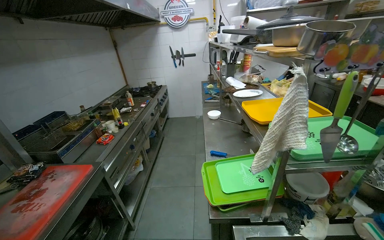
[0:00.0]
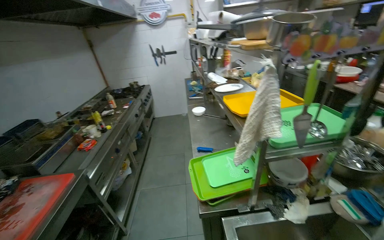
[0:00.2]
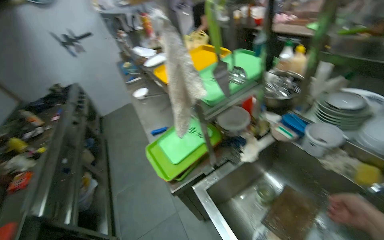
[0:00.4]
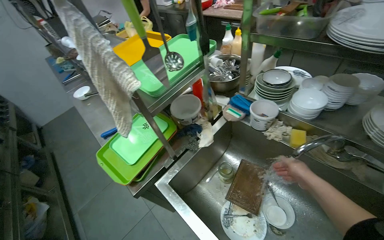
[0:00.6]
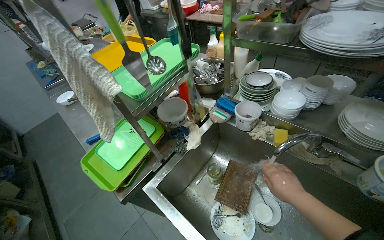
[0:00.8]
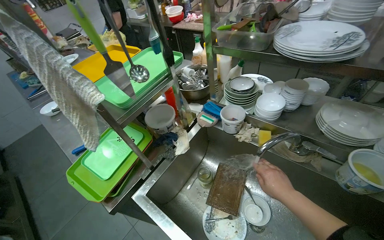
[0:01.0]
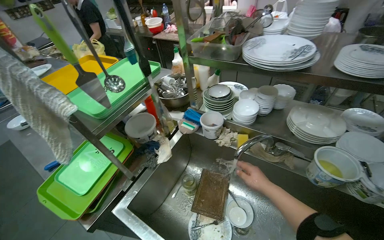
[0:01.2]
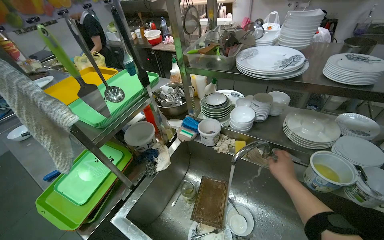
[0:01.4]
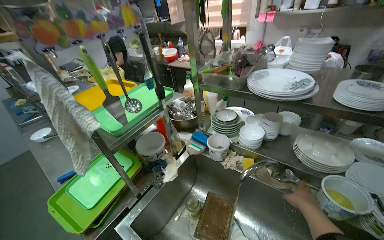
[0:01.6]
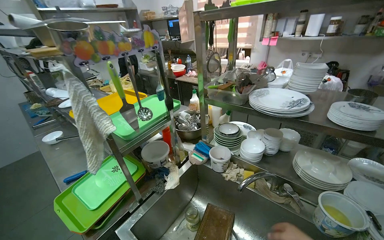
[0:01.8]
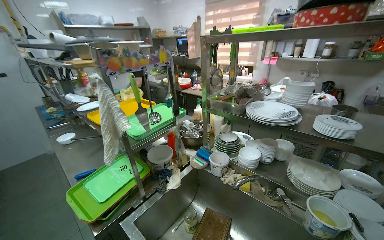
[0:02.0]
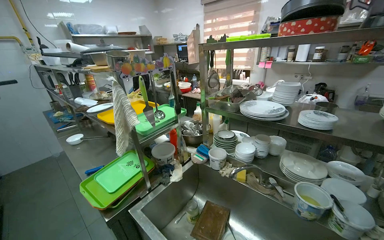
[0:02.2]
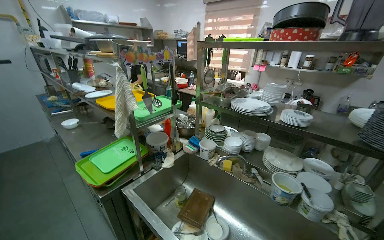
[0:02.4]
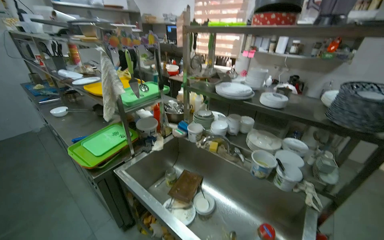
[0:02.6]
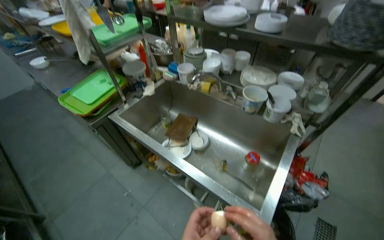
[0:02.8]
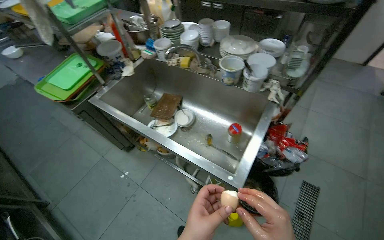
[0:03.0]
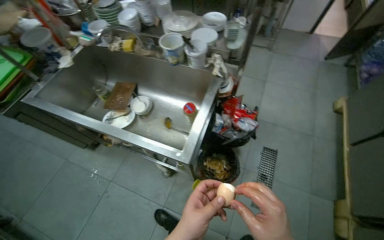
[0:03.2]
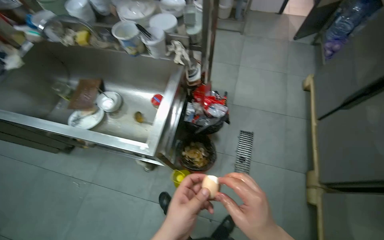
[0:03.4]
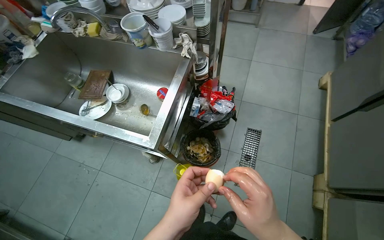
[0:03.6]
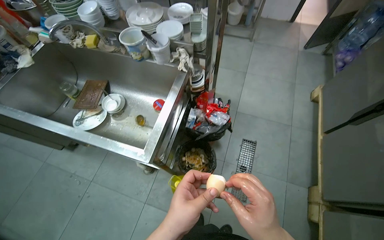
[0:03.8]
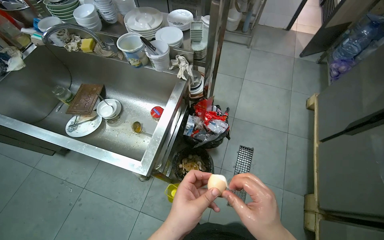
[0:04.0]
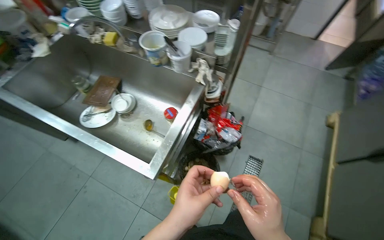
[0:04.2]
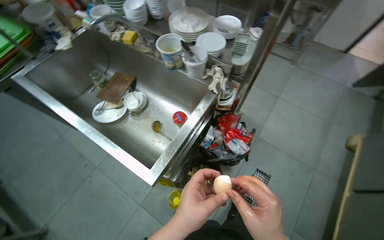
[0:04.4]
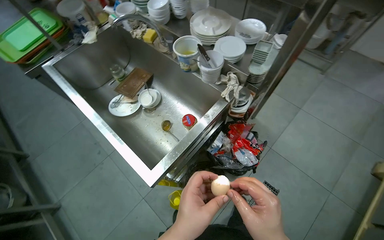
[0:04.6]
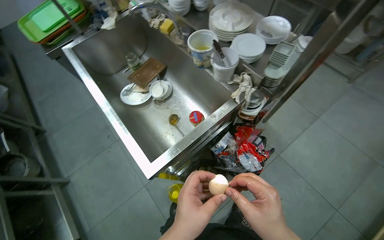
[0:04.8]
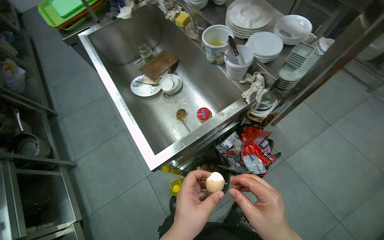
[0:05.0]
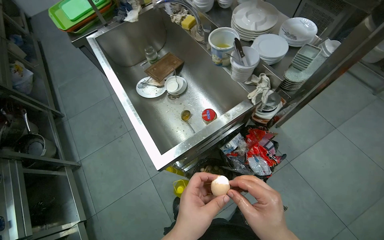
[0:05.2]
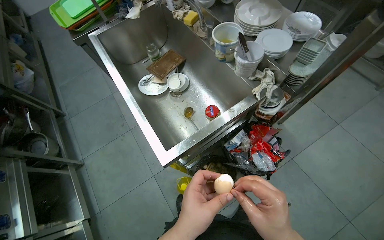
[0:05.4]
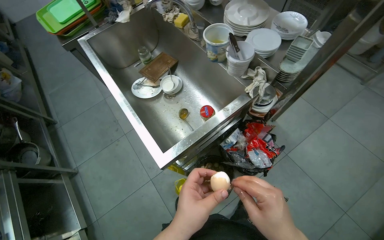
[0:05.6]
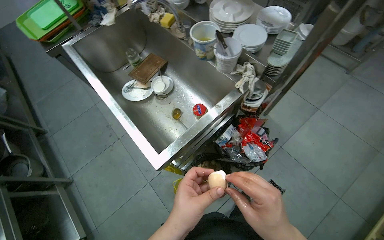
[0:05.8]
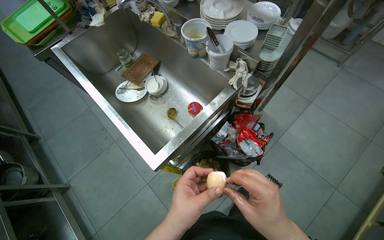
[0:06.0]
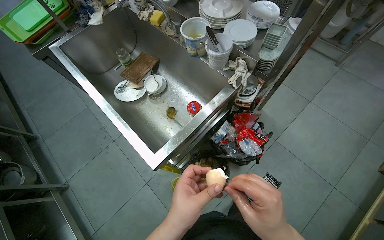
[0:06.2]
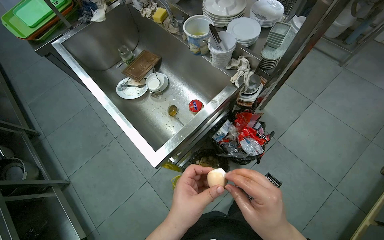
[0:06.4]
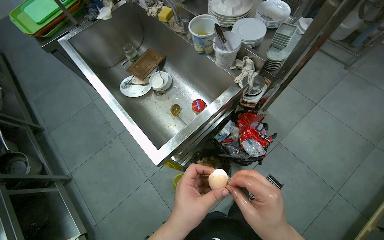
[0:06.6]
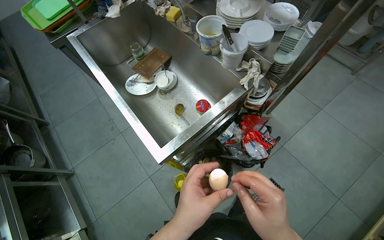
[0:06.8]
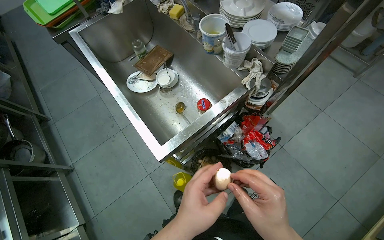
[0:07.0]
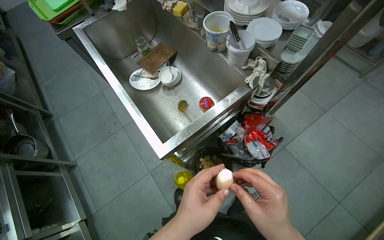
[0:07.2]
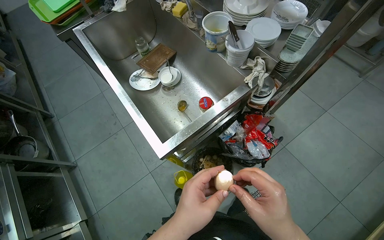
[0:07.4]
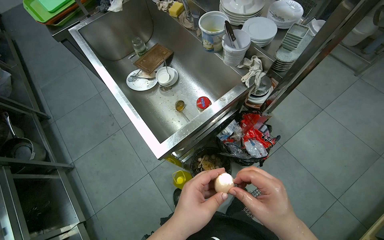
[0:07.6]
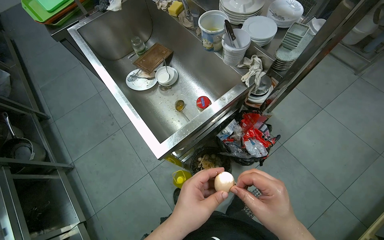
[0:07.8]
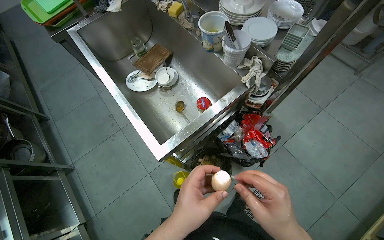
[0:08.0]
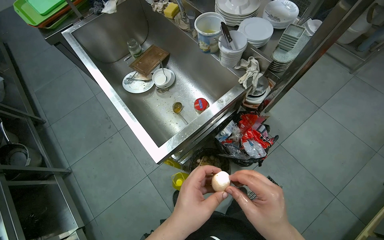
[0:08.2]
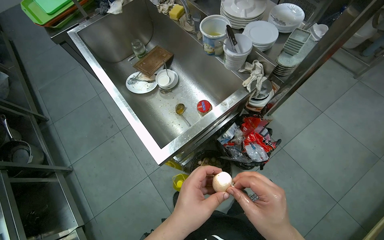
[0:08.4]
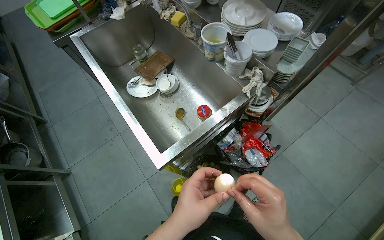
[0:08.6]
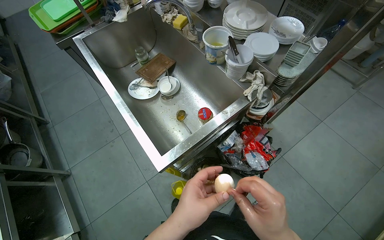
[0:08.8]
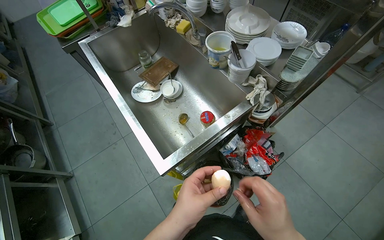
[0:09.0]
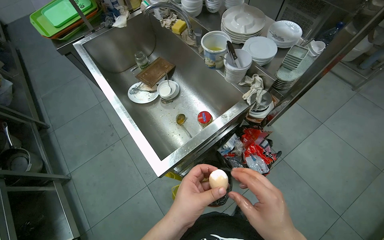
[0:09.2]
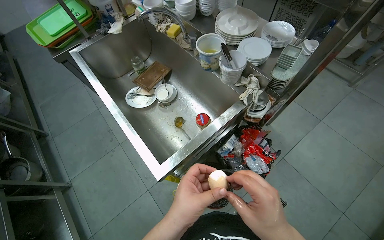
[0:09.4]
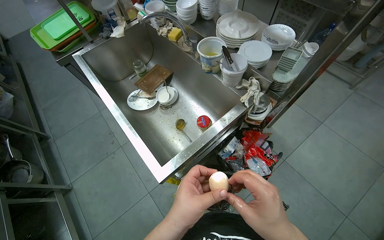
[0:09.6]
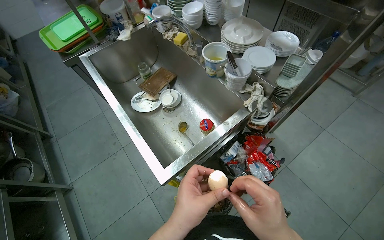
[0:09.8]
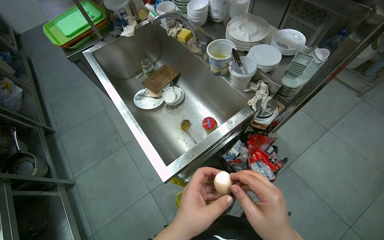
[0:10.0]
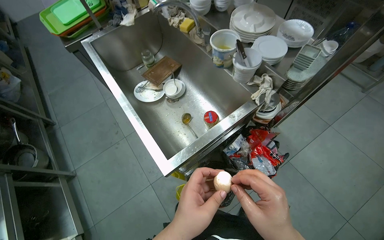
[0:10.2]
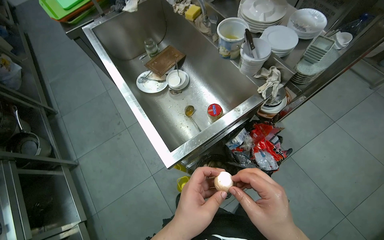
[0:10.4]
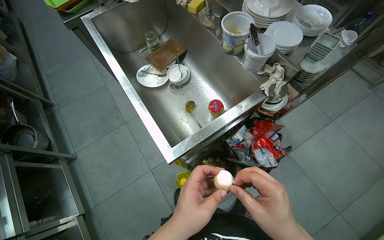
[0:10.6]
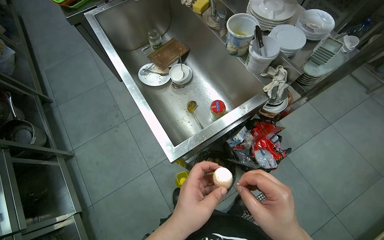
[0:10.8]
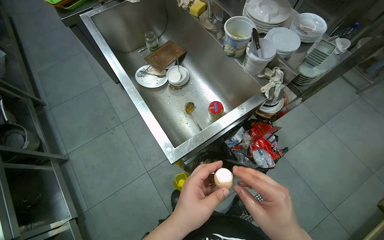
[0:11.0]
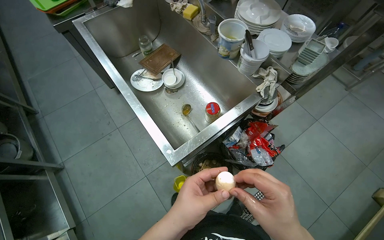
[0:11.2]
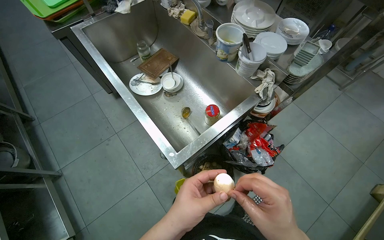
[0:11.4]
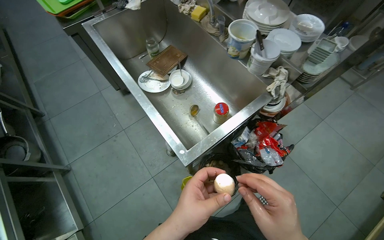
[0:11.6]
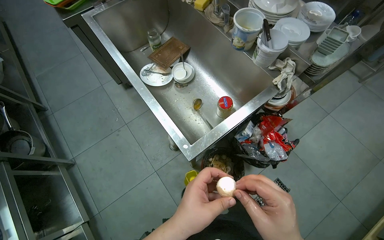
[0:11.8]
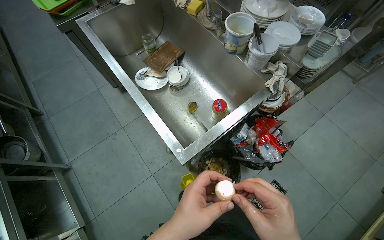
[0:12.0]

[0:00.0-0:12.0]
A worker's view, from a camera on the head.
Job: preparing food.
The whole recording: Peeling and washing a boiled egg. The worker peels the shell off a boiled egg and then washes it under running water.
0:00.0 to 0:01.6: The head turns to the right by roughly 55 degrees.
0:01.6 to 0:03.0: The head travels about 60 cm. The view tilts roughly 20 degrees downward.

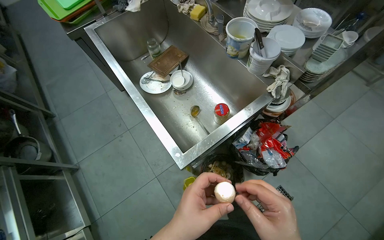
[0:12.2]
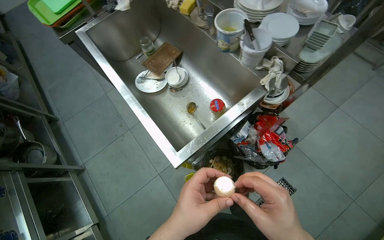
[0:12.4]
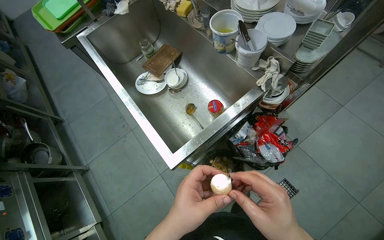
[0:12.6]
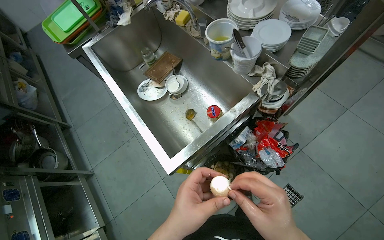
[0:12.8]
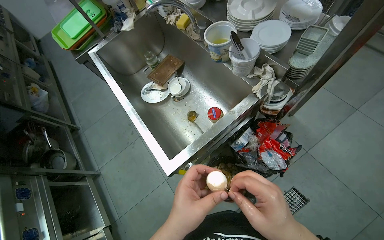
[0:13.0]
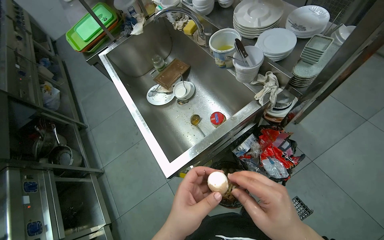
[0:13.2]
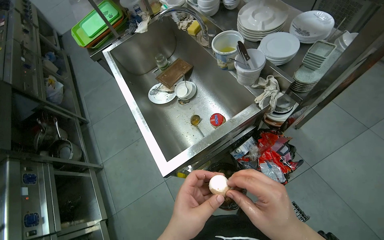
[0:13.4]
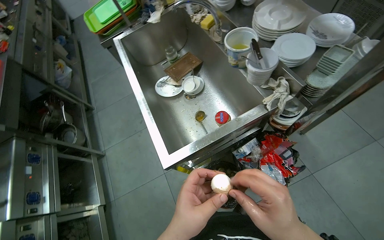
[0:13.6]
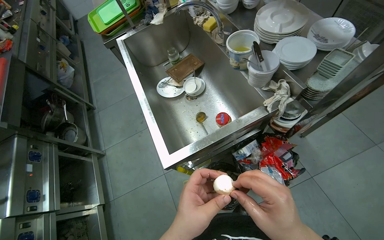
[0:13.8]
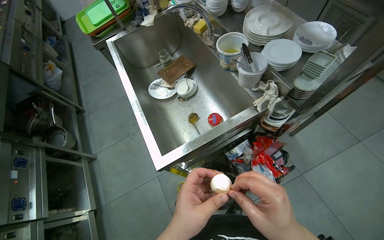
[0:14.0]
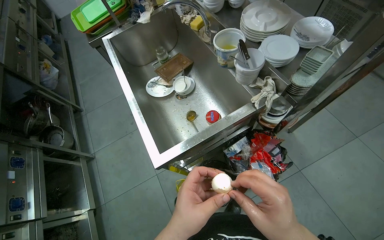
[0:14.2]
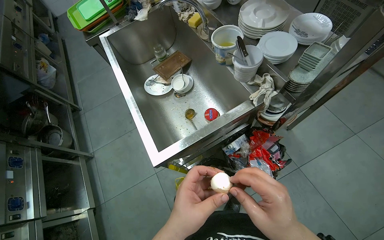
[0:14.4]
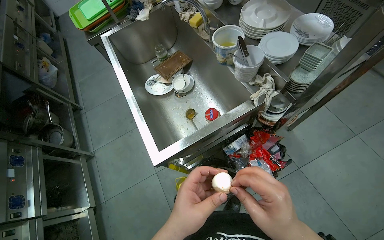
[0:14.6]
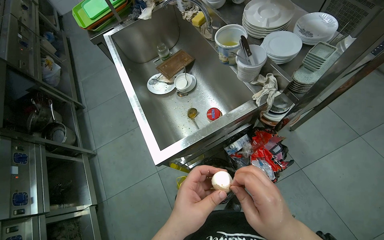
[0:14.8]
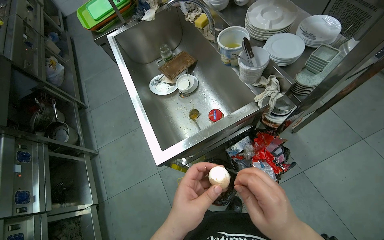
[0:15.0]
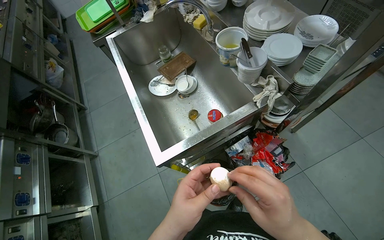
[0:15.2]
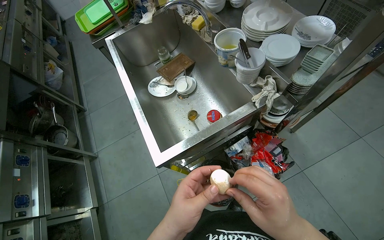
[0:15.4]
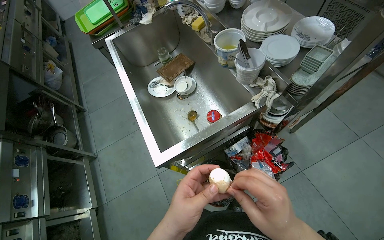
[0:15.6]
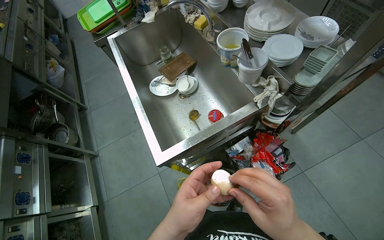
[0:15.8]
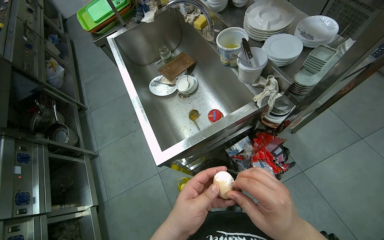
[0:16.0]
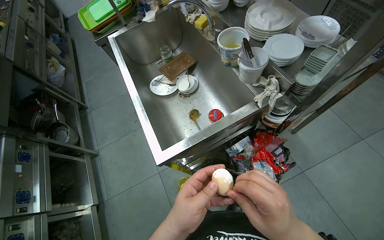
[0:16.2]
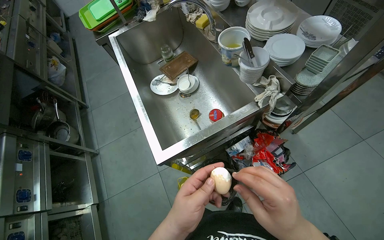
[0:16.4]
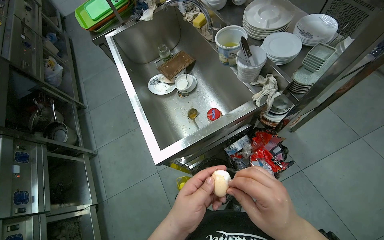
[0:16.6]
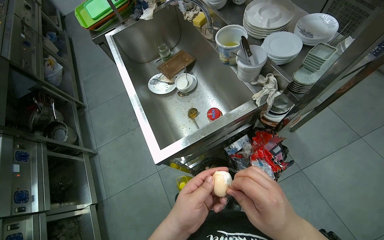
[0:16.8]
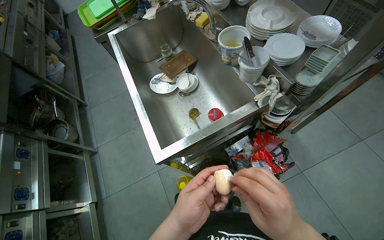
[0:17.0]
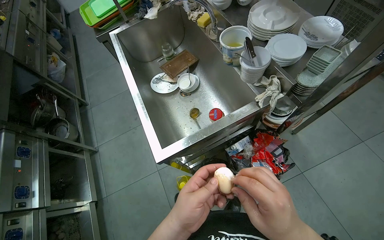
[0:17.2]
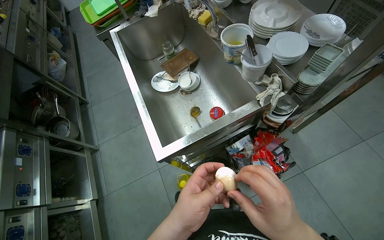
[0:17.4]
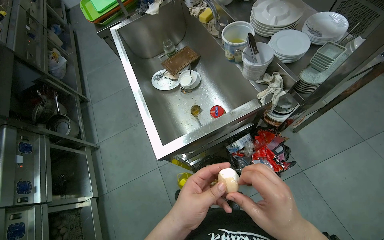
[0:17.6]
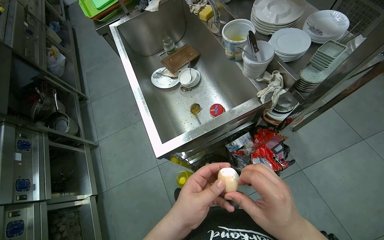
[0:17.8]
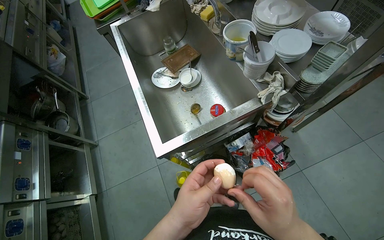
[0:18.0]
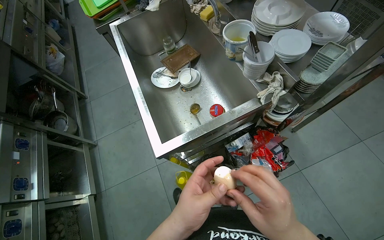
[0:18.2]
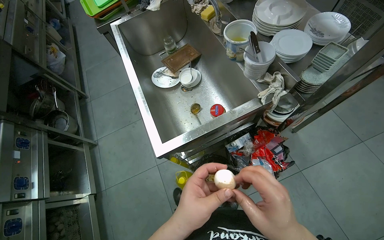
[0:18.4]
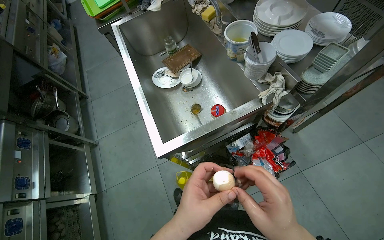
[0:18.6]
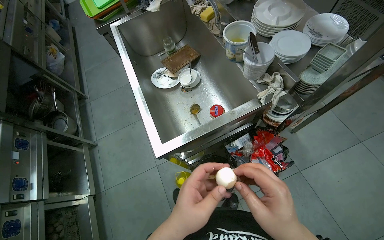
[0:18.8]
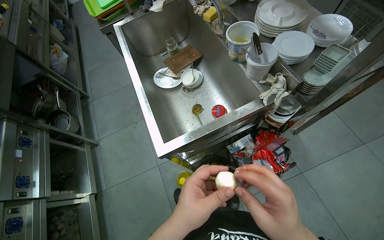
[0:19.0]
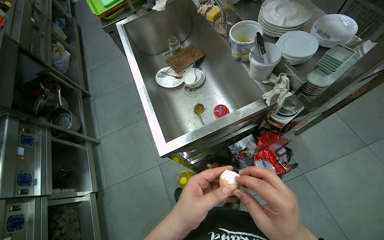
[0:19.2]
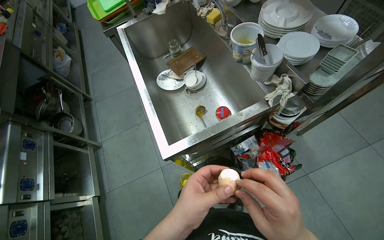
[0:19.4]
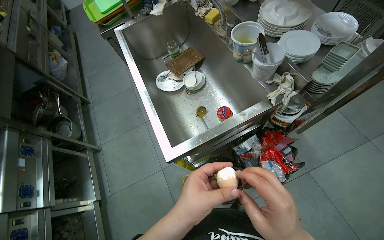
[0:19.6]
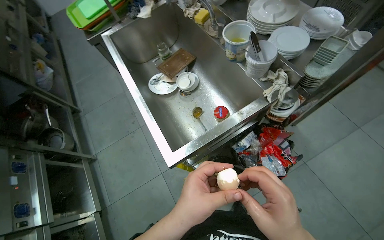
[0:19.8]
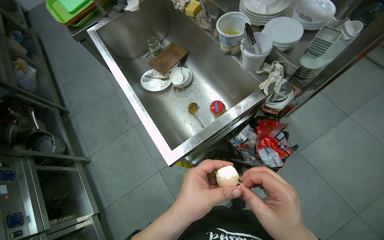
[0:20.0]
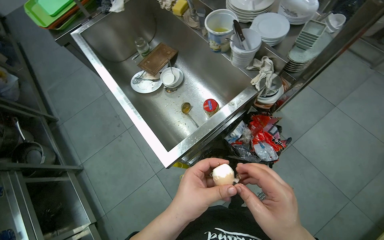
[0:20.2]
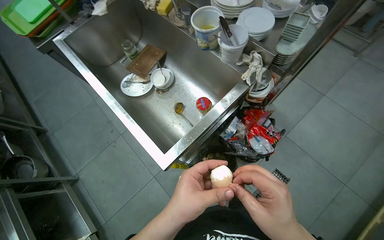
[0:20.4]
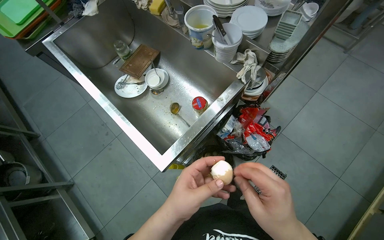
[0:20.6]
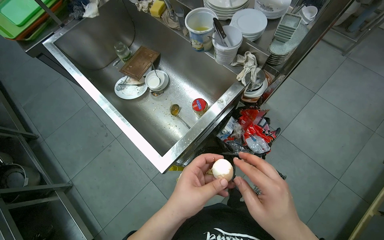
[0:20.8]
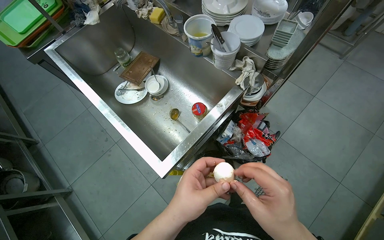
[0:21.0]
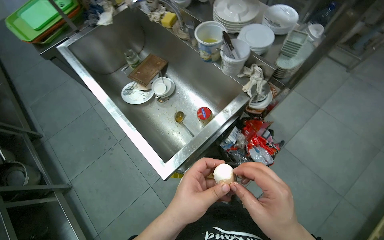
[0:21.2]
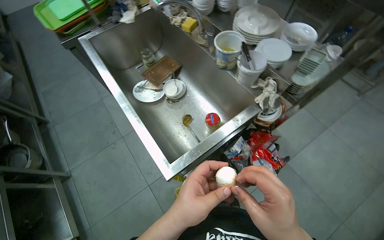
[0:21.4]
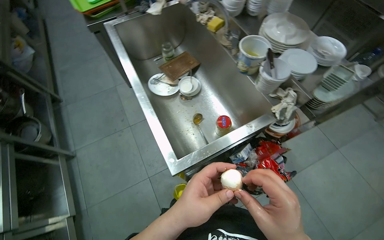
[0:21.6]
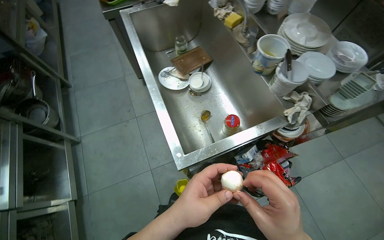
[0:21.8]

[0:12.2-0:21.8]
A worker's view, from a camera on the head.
Job: preparing food.
The whole recording: Peeling and washing a boiled egg. The worker peels the shell off a boiled egg and then washes it under running water.
0:13.8 to 0:18.6: The hands work in one place, with small movements.
